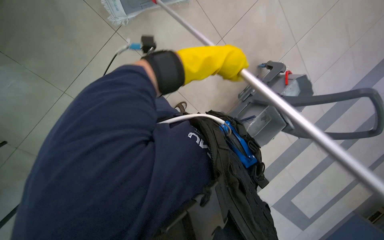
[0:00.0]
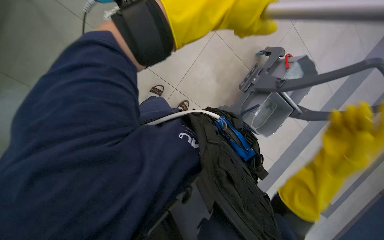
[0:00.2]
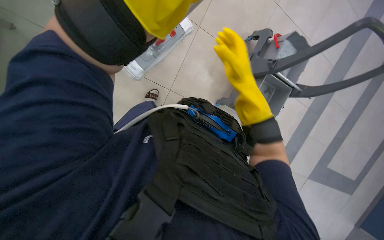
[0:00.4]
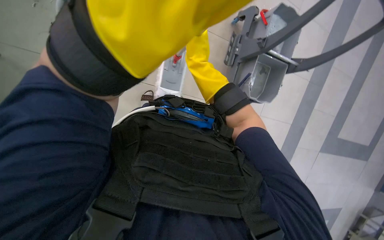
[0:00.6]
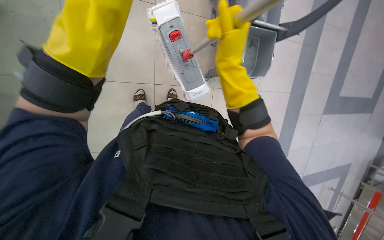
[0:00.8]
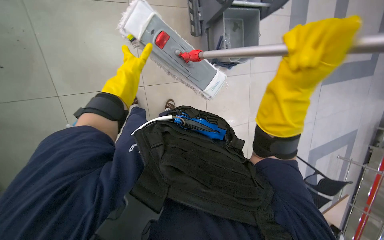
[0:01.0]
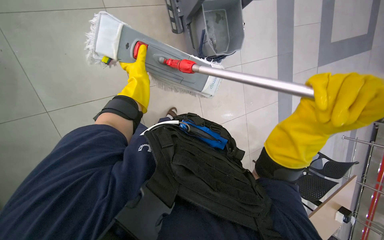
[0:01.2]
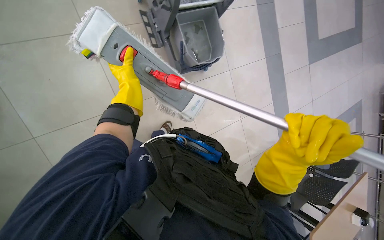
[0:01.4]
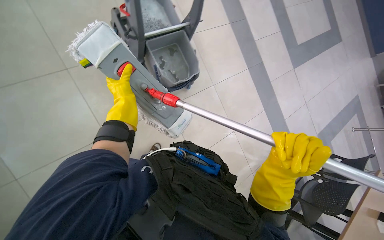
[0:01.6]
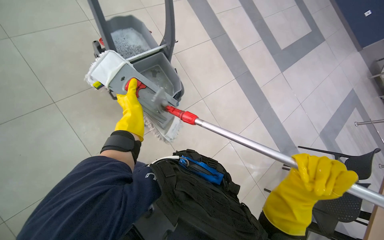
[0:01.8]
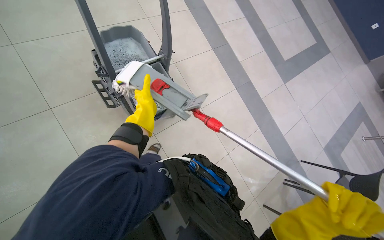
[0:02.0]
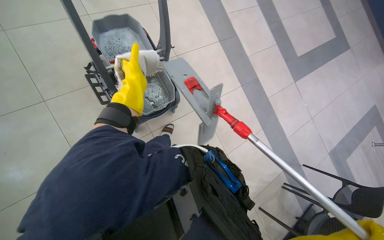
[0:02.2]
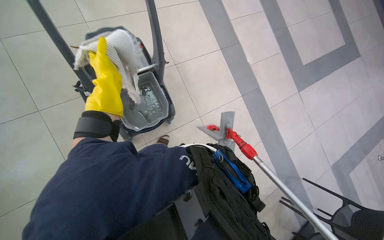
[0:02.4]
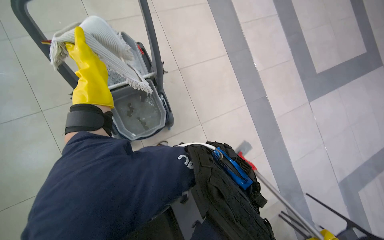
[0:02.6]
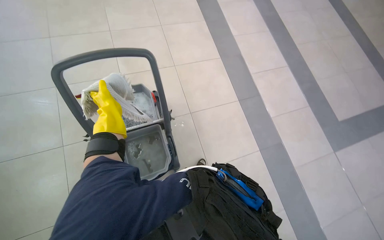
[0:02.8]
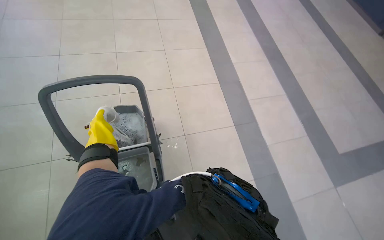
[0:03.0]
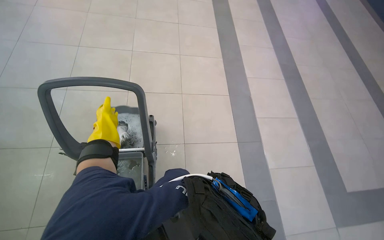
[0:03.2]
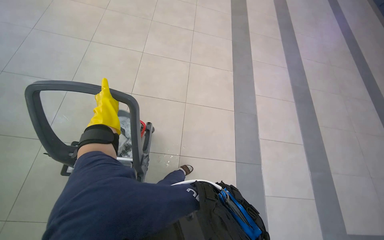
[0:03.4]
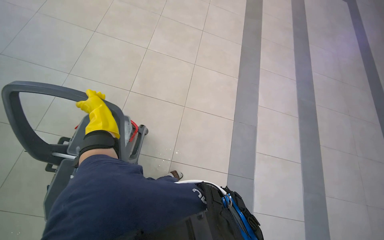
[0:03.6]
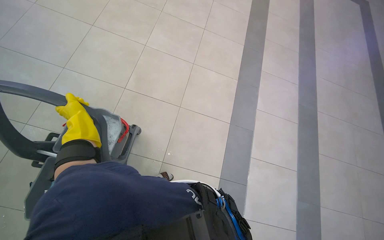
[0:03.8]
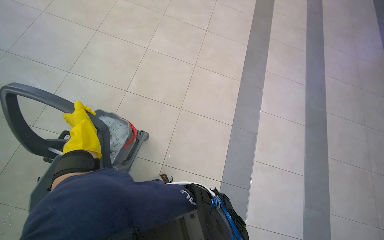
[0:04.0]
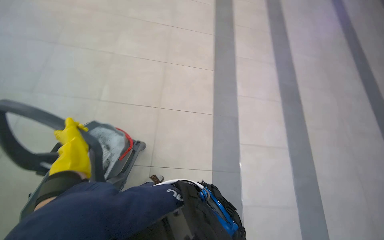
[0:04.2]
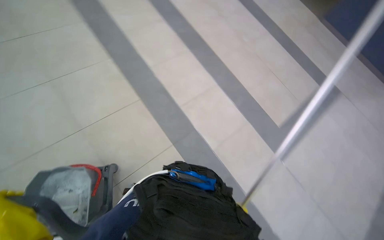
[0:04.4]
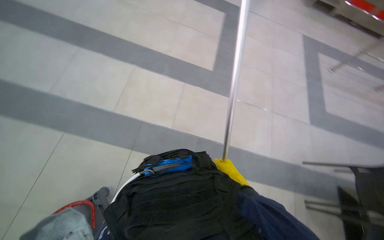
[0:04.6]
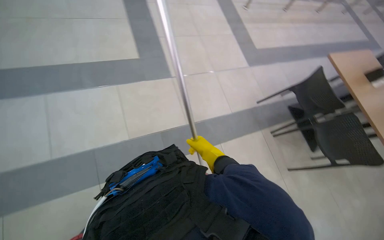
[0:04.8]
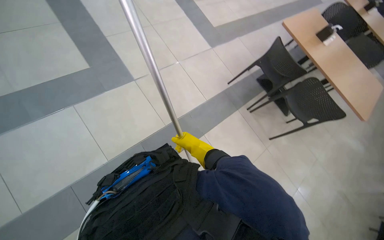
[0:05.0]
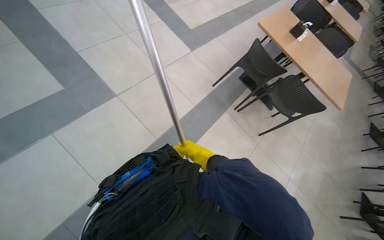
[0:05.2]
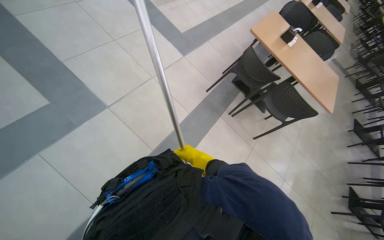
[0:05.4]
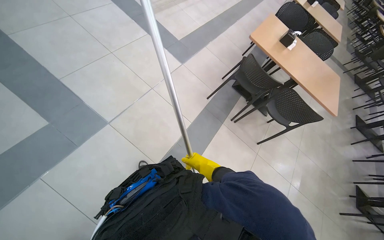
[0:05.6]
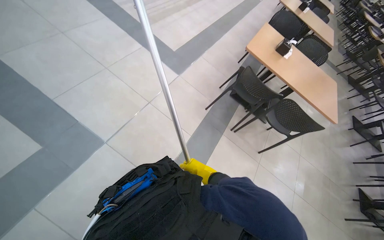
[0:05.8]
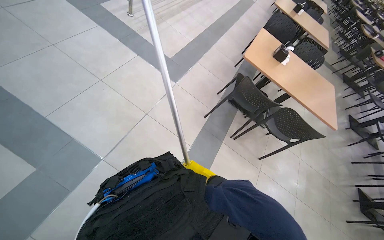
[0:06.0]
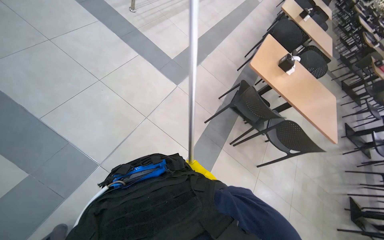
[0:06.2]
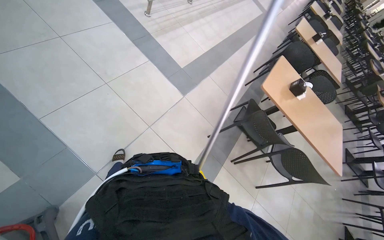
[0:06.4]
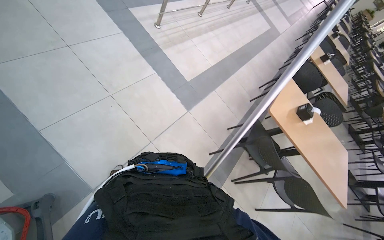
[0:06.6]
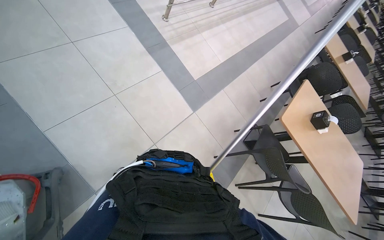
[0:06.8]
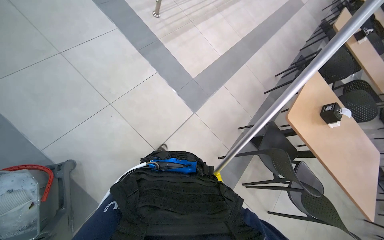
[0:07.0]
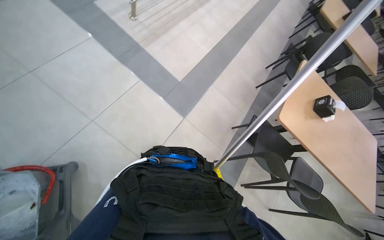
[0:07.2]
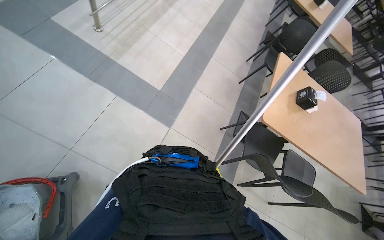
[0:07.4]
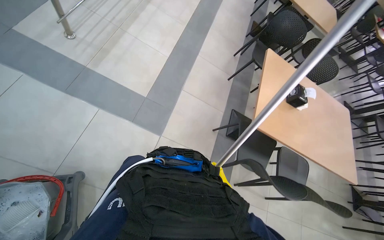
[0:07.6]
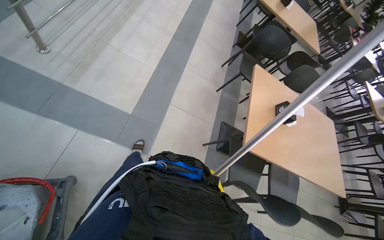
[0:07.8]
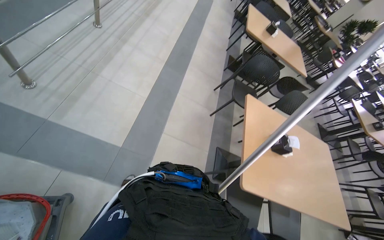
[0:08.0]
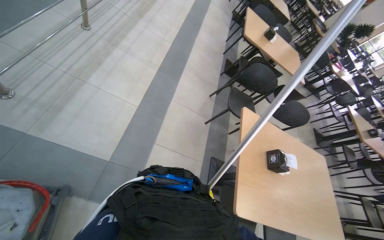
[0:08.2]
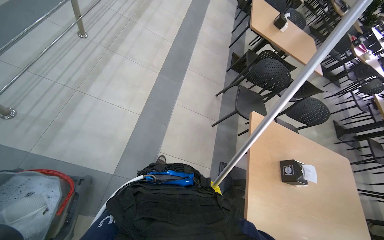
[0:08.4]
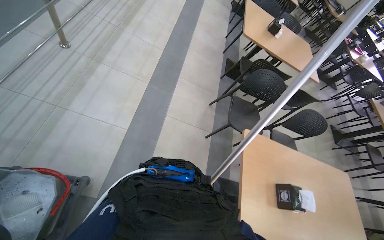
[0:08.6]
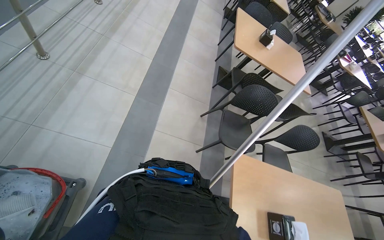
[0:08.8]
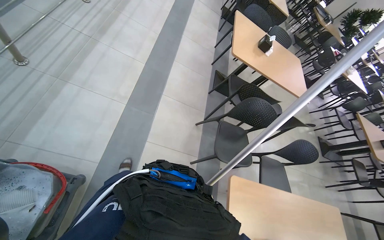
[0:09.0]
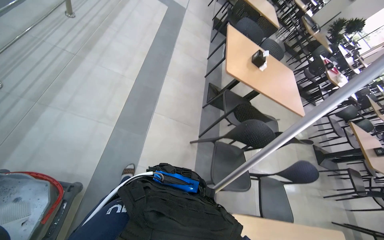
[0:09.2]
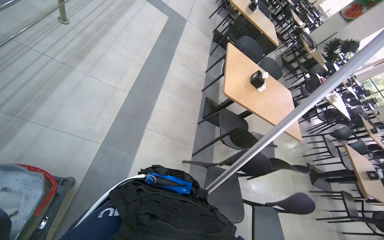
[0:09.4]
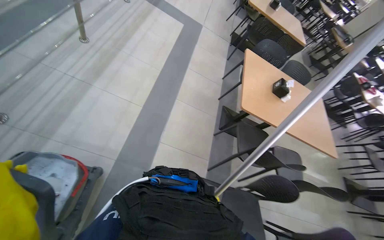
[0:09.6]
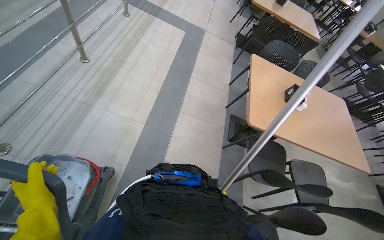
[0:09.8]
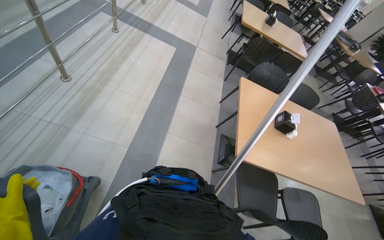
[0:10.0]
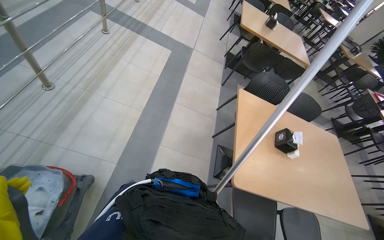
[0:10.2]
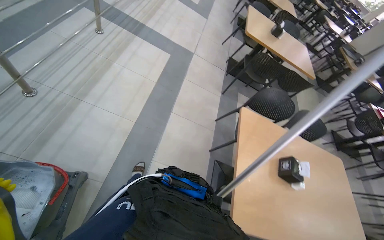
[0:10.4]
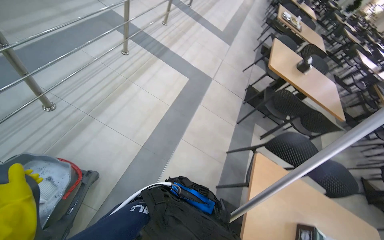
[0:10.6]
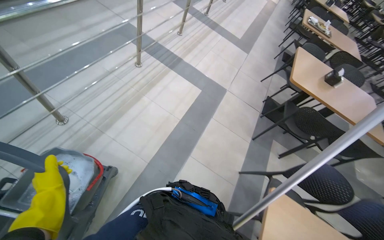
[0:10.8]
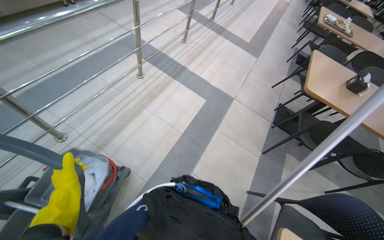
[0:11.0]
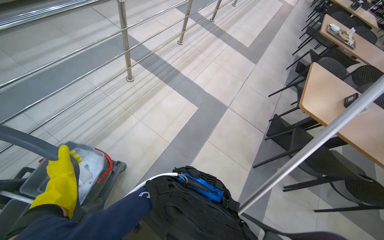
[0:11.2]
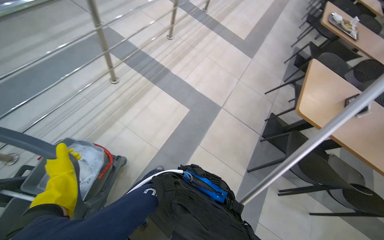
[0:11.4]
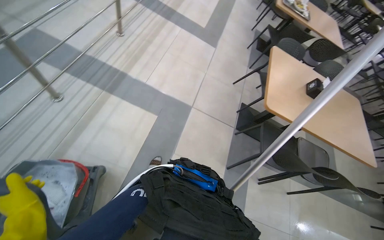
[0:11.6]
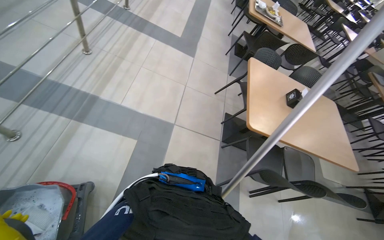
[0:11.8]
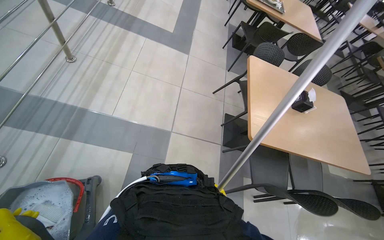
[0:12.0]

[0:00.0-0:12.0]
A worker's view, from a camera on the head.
Job: mopping floor.
The whole recording: Mopping cafeteria floor. The worker mops the cafeteria floor with a flat mop.
0:00.0 to 0:01.6: The scene turns about 55 degrees counterclockwise in the picture.
0:01.6 to 0:03.0: The camera travels some 50 cm.
0:03.0 to 0:04.4: The camera travels some 60 cm.
0:04.4 to 0:06.0: The head travels roughly 70 cm. The wearer looks roughly 80 degrees further to the right. The camera pitches downward, by about 15 degrees.
0:06.0 to 0:07.6: The camera travels approximately 1 m. The camera pitches downward, by approximately 15 degrees.
0:07.6 to 0:09.0: The camera travels approximately 1 m.
0:09.0 to 0:10.4: The camera travels some 1.5 m.
0:10.4 to 0:12.0: The wearer moves roughly 1.5 m.

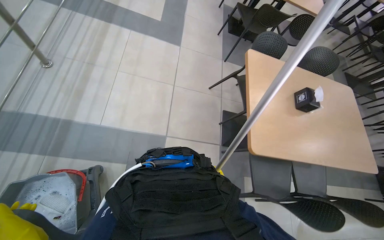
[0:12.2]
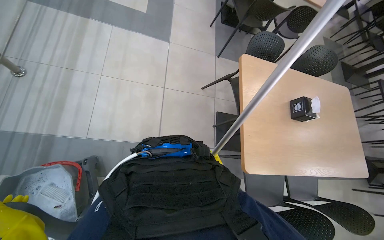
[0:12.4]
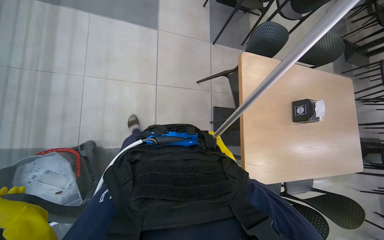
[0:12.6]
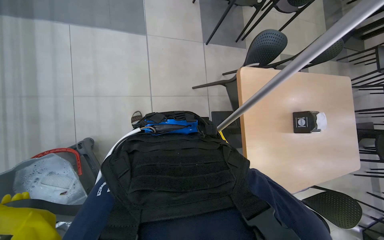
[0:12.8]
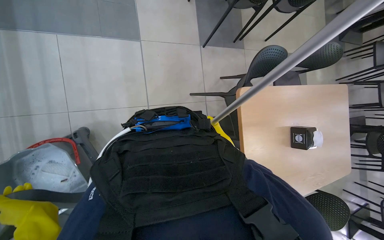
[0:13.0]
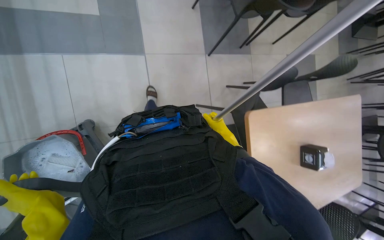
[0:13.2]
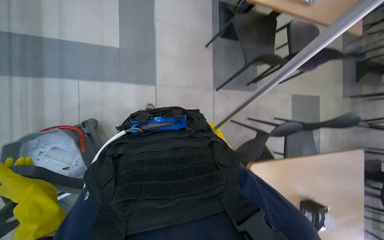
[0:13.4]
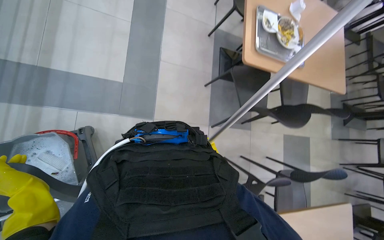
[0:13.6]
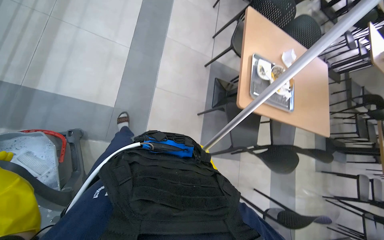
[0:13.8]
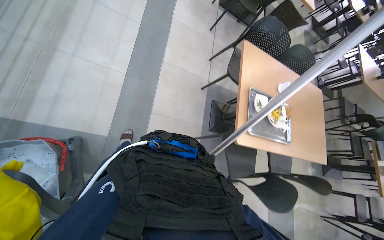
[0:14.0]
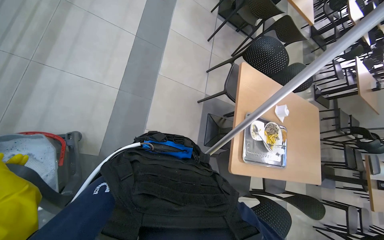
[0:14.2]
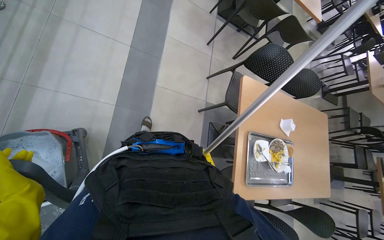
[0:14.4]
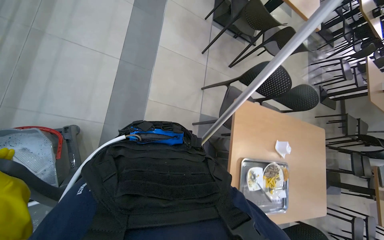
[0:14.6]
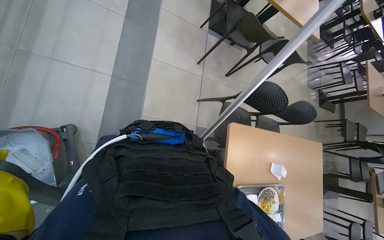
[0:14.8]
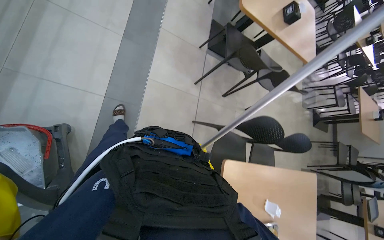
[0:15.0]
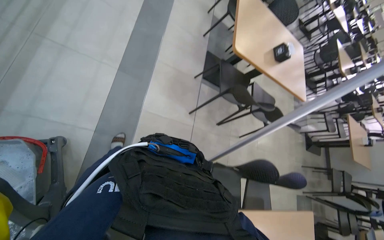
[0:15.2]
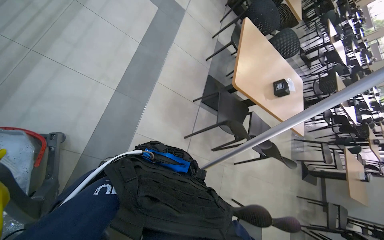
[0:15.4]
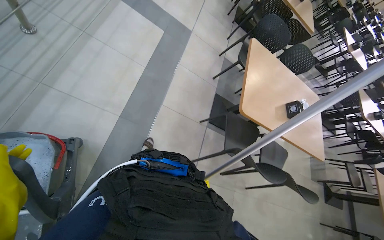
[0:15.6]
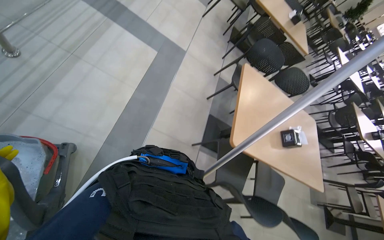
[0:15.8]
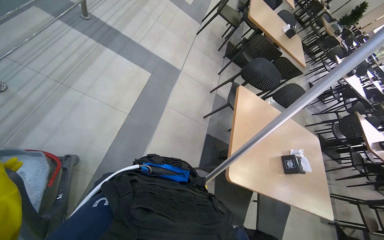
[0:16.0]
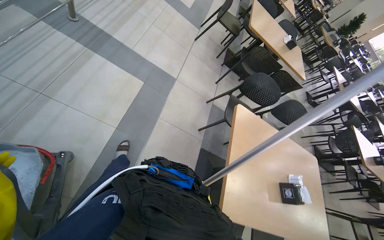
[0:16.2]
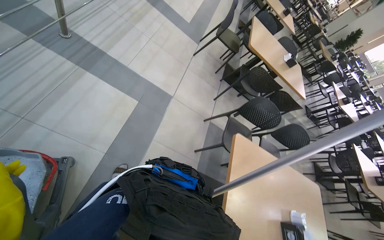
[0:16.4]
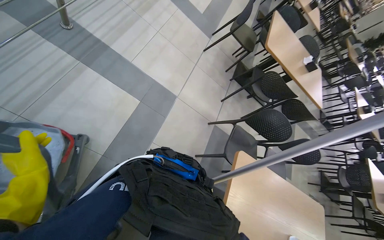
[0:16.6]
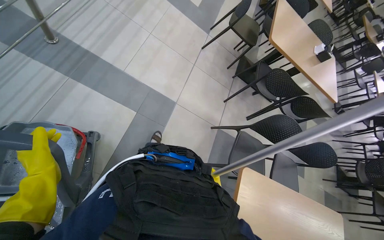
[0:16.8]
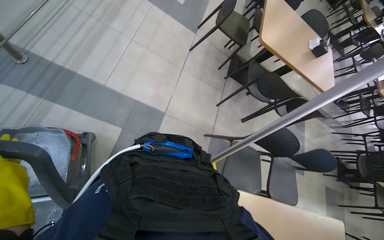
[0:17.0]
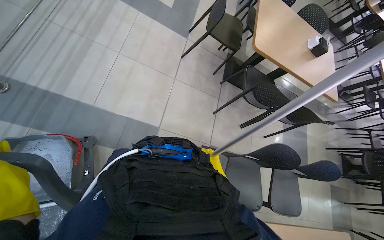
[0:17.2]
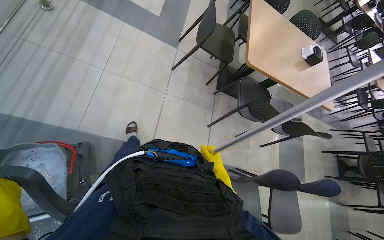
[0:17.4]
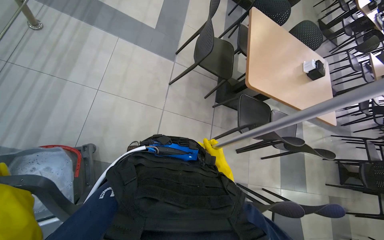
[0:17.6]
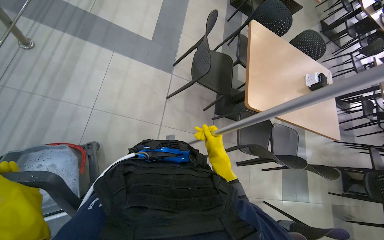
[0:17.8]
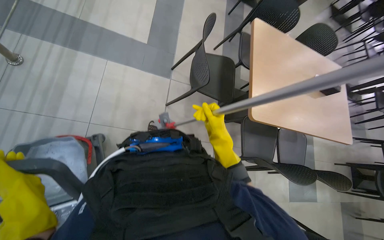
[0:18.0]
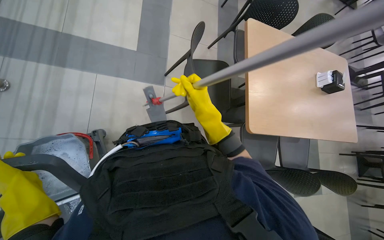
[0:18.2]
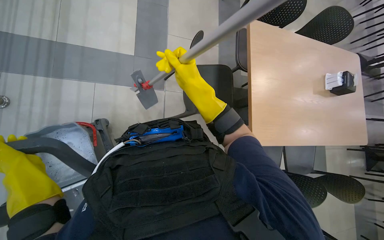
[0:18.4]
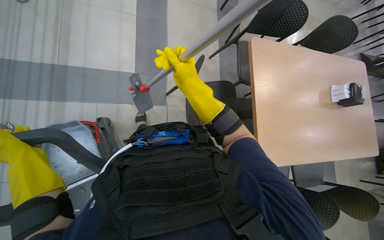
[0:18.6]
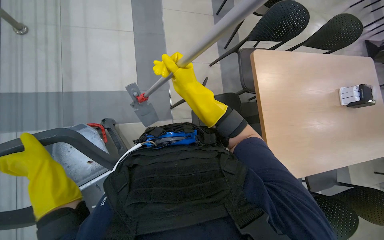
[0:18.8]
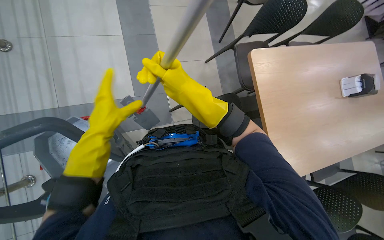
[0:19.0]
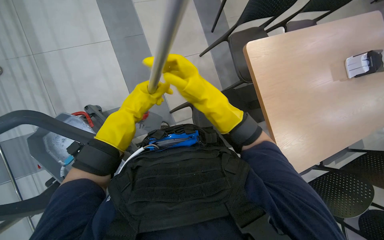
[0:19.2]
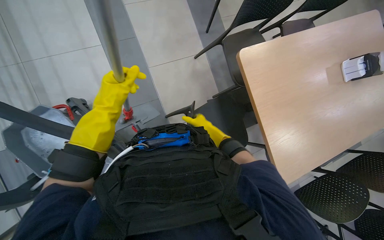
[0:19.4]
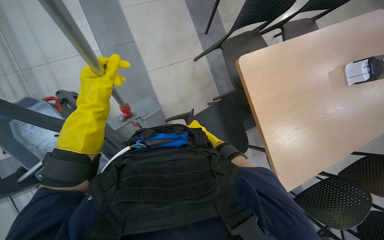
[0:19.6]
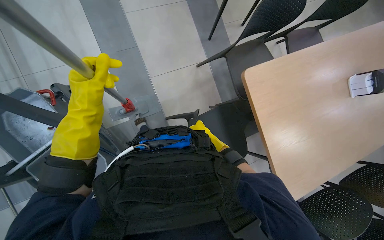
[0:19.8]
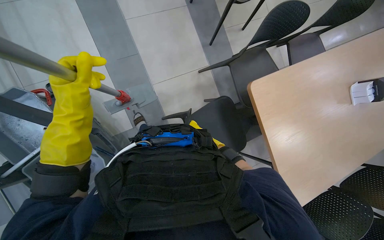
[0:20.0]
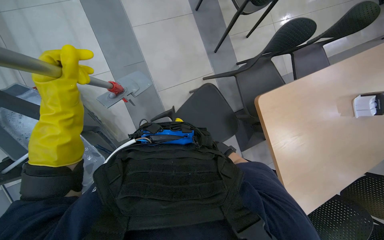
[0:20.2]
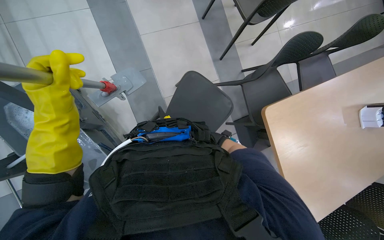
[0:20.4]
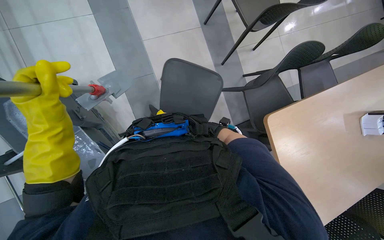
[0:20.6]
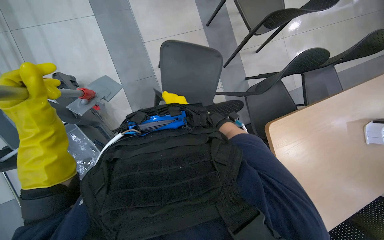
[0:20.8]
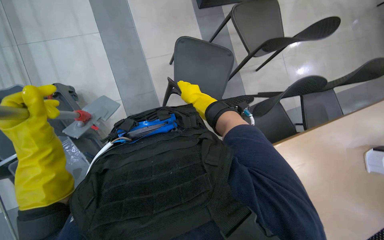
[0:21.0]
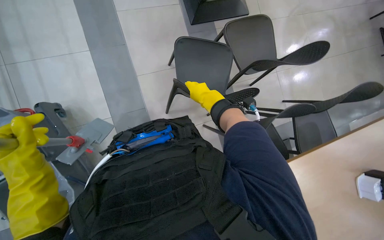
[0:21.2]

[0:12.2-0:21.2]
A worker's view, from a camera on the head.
Job: mopping floor.
The whole recording: Mopping cafeteria floor. The worker mops the cafeteria floor with a flat mop.
0:12.2 to 0:13.8: The head travels roughly 1.5 m. The view tips downward by roughly 20 degrees.
0:13.8 to 0:15.2: The head travels about 1.5 m.
0:15.2 to 0:16.6: The wearer moves approximately 1.5 m.
0:16.6 to 0:18.2: The camera travels roughly 1.5 m. The view tips downward by some 15 degrees.
0:18.2 to 0:19.8: The wearer moves some 60 cm.
0:19.8 to 0:21.2: The view tips upward by roughly 20 degrees. The left hand is displaced down the picture by roughly 20 cm.
